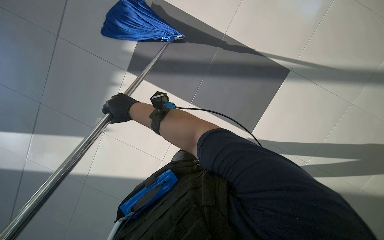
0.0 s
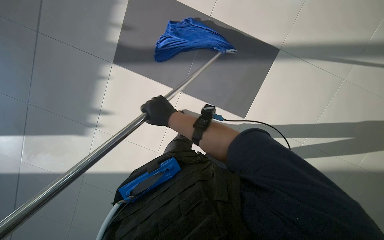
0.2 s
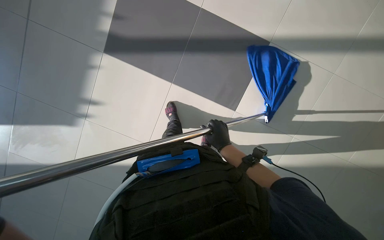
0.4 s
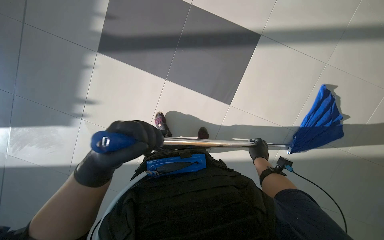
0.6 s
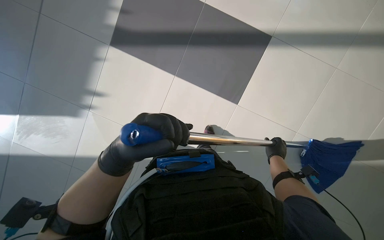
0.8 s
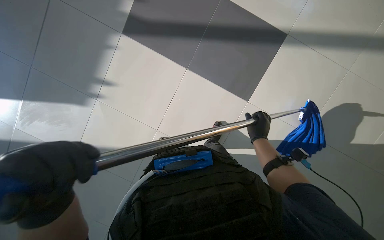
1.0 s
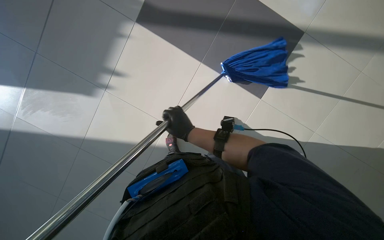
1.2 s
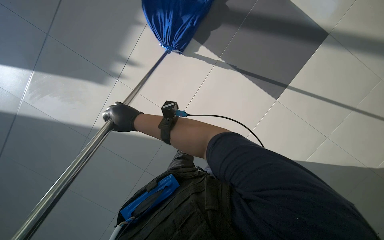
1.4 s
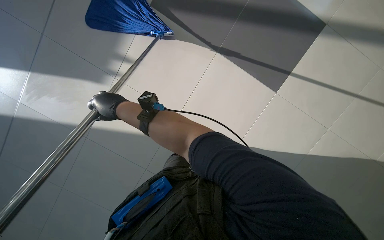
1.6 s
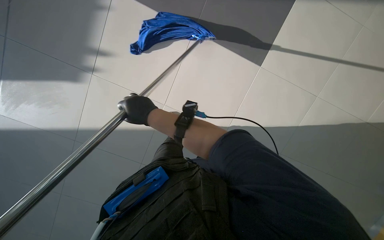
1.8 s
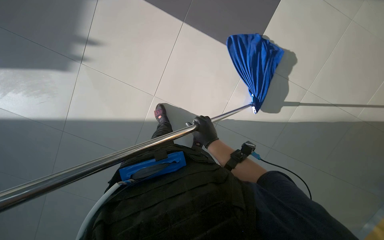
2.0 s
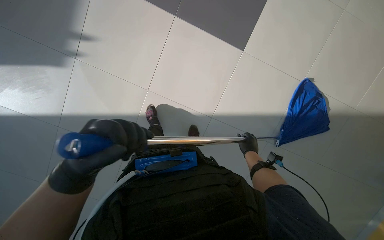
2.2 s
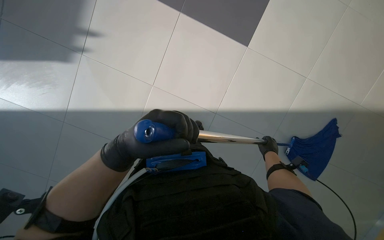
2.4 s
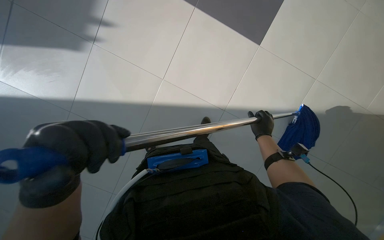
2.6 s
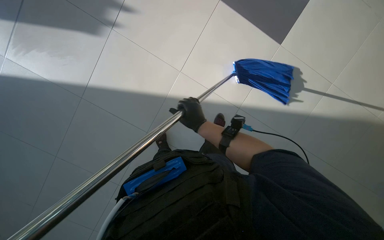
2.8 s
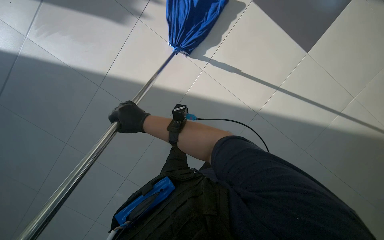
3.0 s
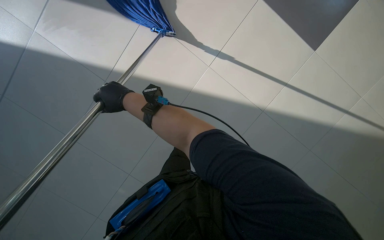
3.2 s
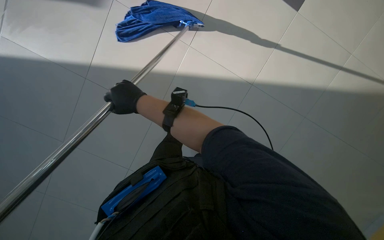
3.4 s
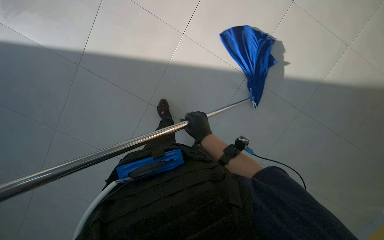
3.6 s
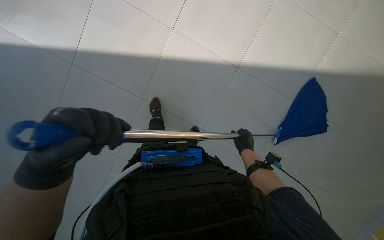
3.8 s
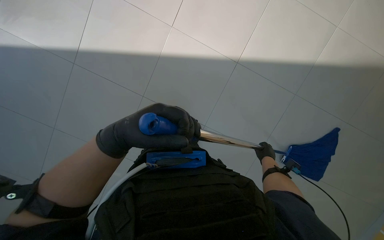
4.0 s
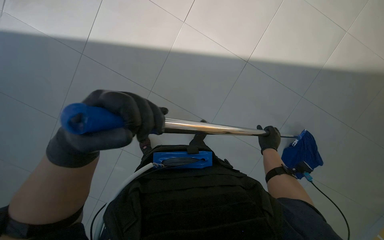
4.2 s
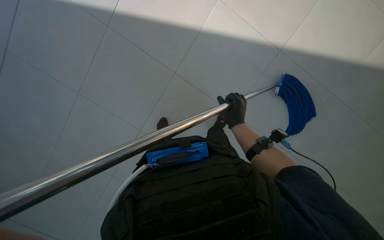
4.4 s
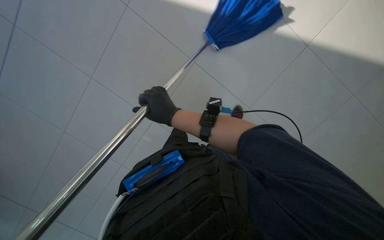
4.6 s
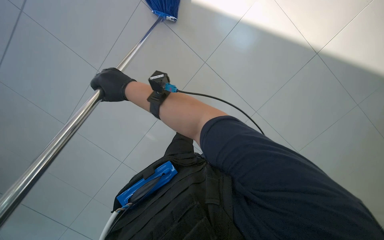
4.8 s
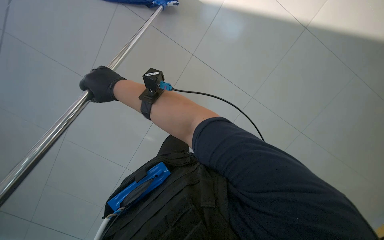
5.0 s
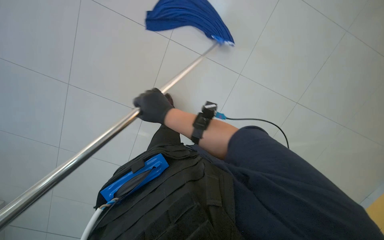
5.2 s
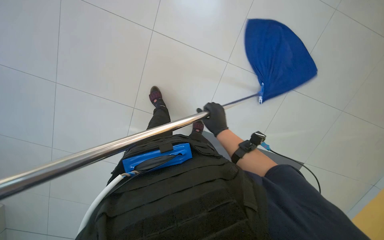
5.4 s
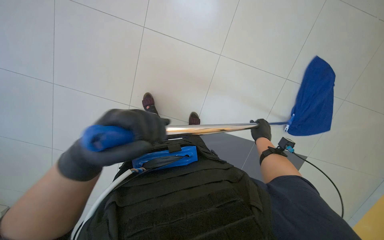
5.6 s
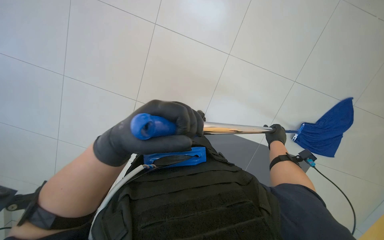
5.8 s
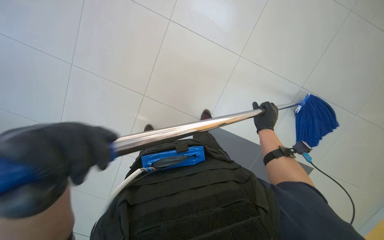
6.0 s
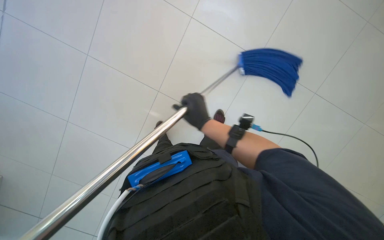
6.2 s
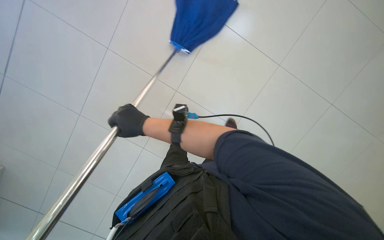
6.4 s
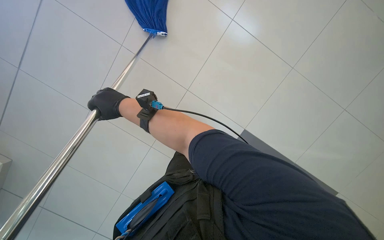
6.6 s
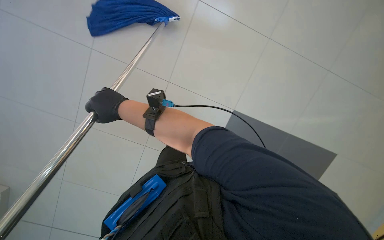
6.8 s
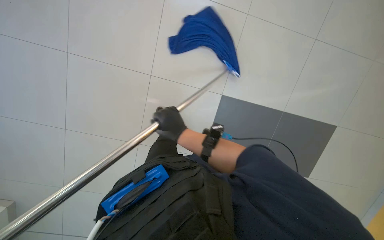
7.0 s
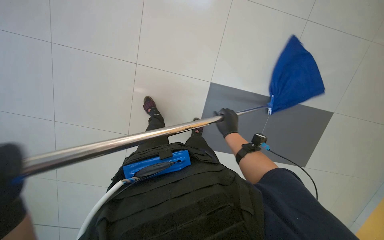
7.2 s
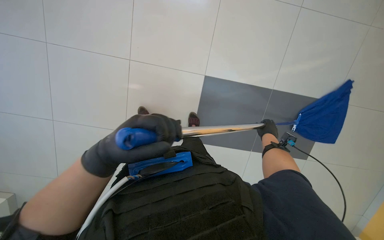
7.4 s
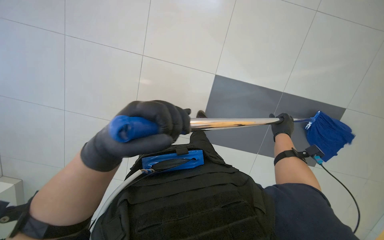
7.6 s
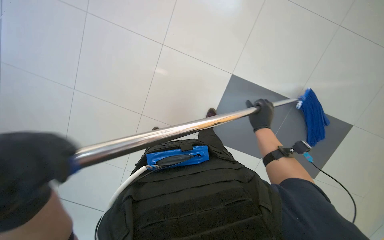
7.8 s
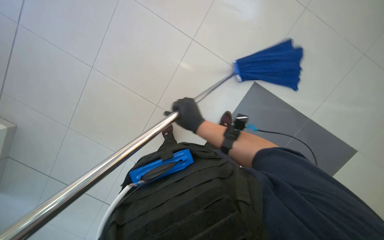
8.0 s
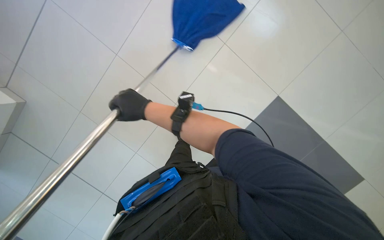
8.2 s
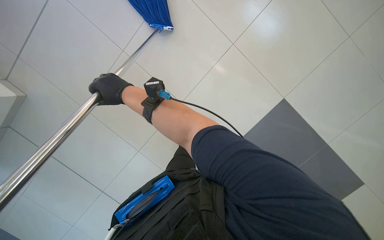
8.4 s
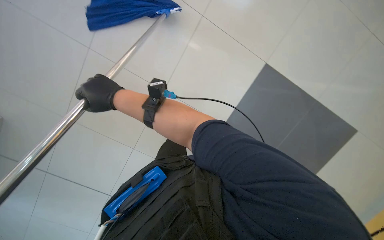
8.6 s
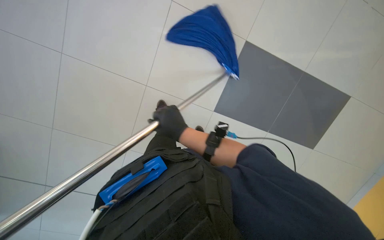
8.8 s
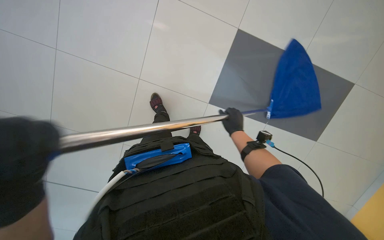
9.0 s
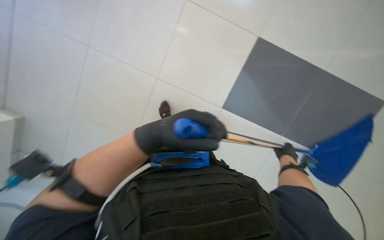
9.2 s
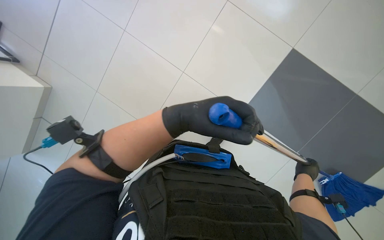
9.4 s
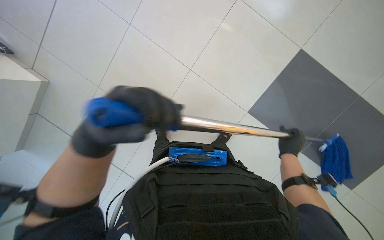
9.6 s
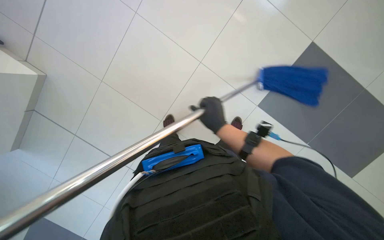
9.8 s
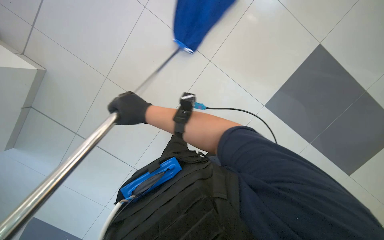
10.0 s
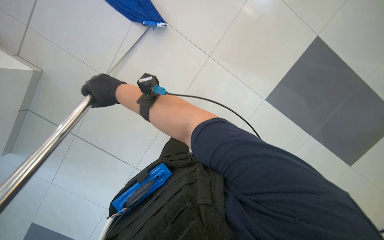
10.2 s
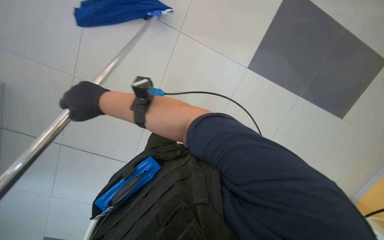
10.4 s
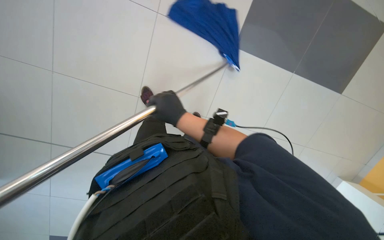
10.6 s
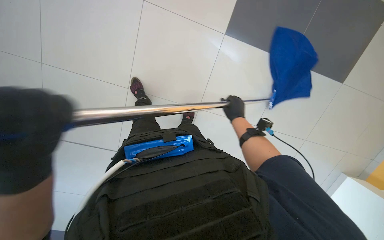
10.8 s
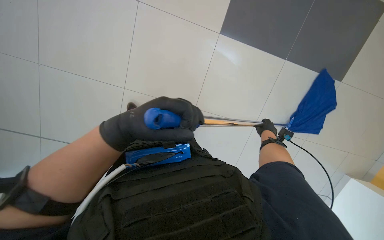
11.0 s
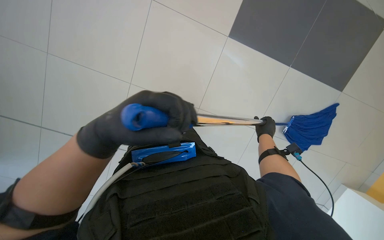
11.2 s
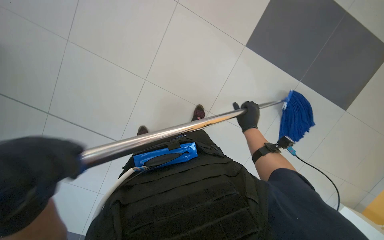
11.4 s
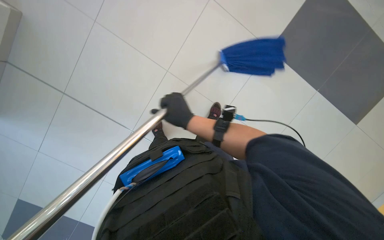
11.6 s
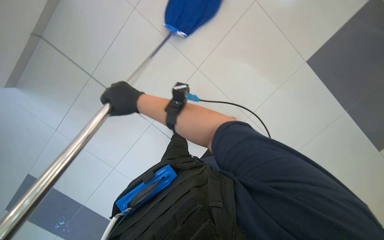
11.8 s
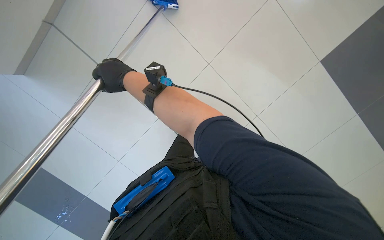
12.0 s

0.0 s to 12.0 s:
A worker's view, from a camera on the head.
Job: mopping floor.
The whole recording: Mopping floor. The worker mops the floor, wrings the mop, changes the mop head, and continues mopping.
0.0 to 1.6 s: The camera pitches downward, by roughly 15 degrees.
1.6 to 3.0 s: The right hand goes to the right and returns, about 50 cm each way.
3.0 to 4.4 s: The head rotates some 30 degrees to the left.
7.6 to 9.0 s: The right hand goes approximately 20 cm to the left.
9.0 to 10.4 s: The right hand shifts approximately 40 cm to the left, nearer to the camera and up the picture.
10.4 to 12.0 s: The wearer looks roughly 20 degrees further downward. The right hand reaches approximately 50 cm to the right, then returns.

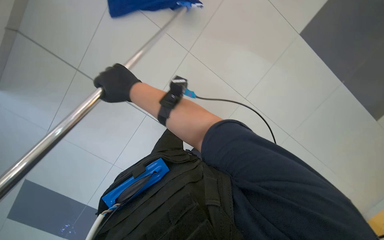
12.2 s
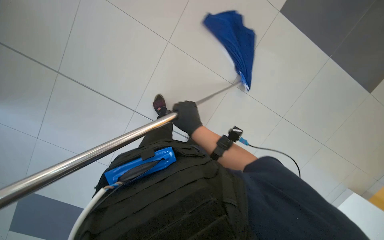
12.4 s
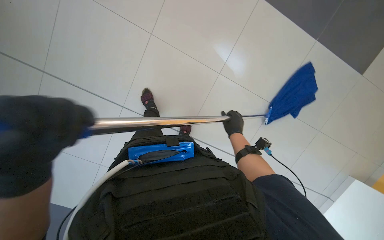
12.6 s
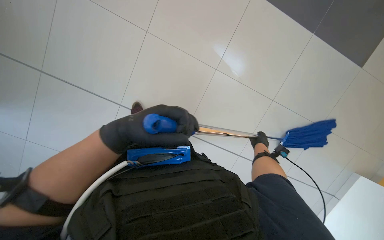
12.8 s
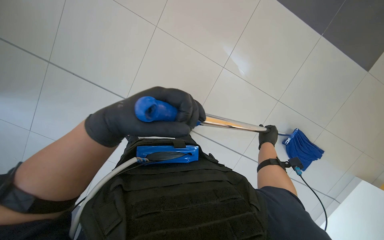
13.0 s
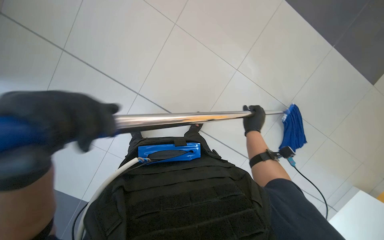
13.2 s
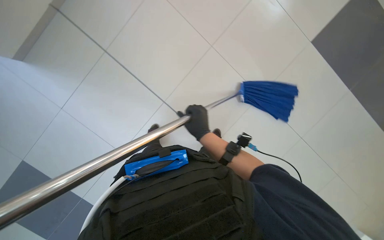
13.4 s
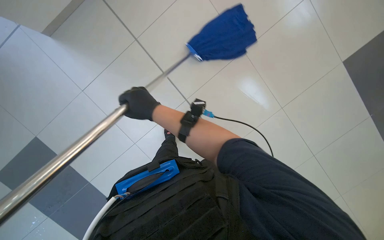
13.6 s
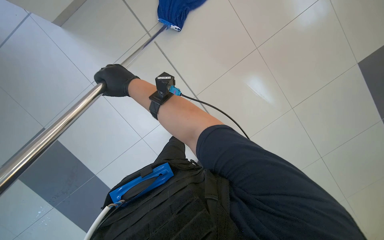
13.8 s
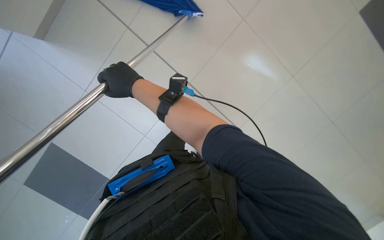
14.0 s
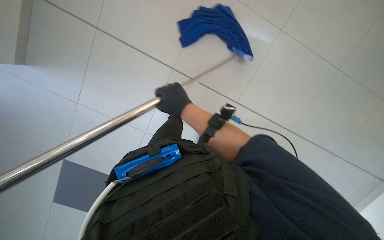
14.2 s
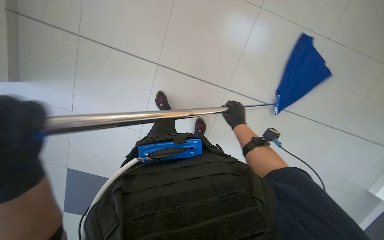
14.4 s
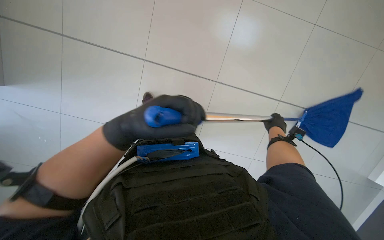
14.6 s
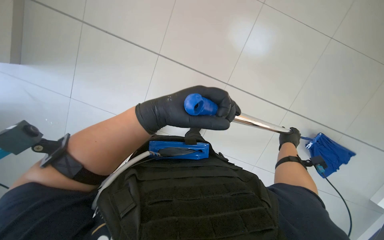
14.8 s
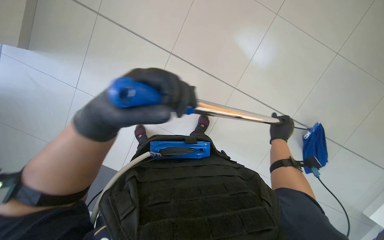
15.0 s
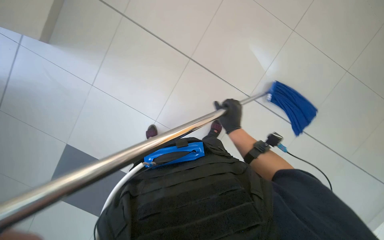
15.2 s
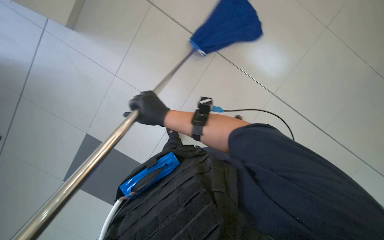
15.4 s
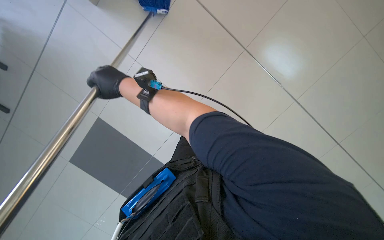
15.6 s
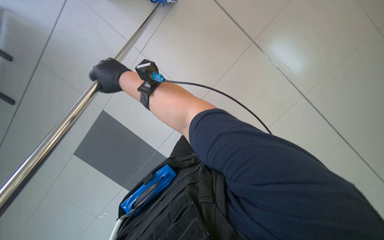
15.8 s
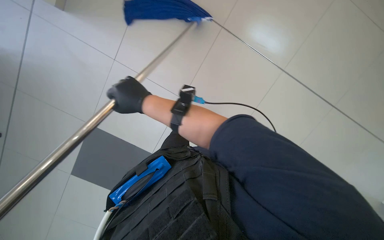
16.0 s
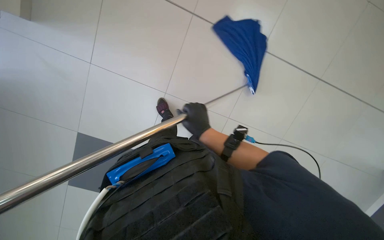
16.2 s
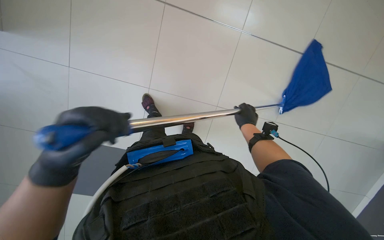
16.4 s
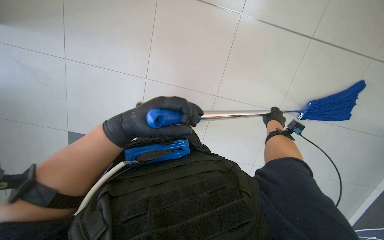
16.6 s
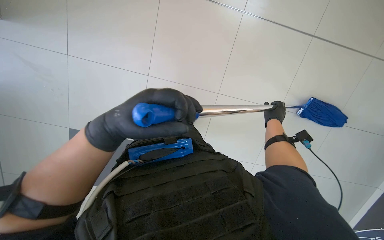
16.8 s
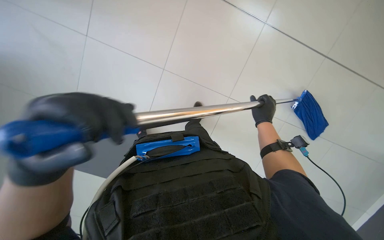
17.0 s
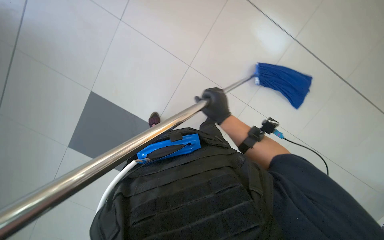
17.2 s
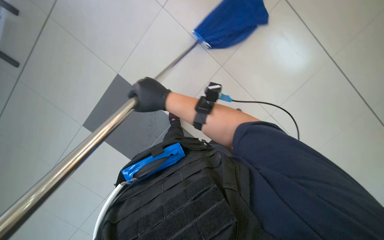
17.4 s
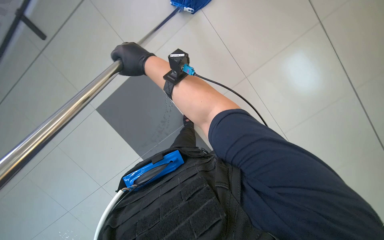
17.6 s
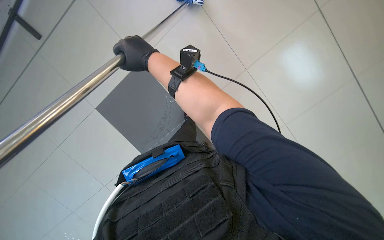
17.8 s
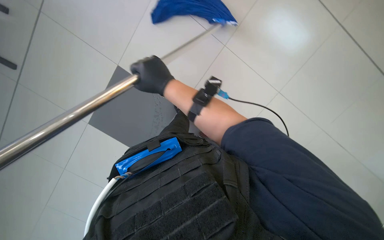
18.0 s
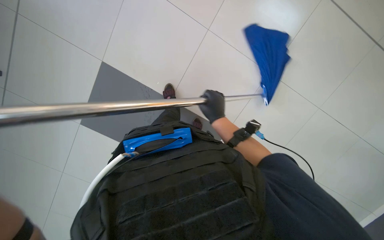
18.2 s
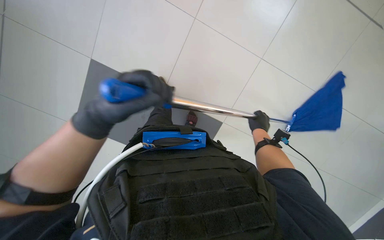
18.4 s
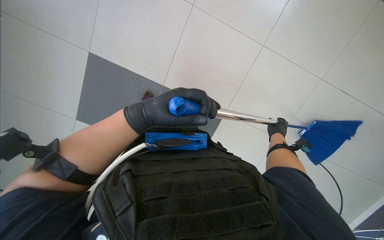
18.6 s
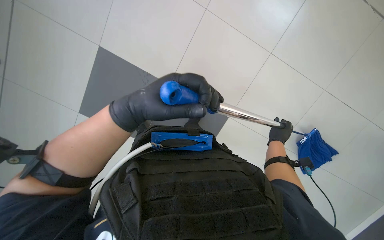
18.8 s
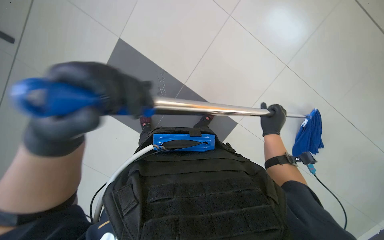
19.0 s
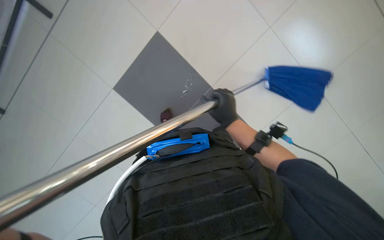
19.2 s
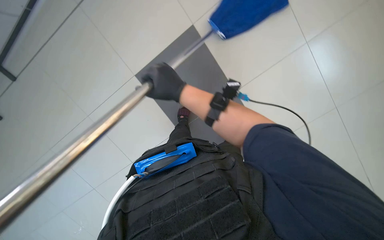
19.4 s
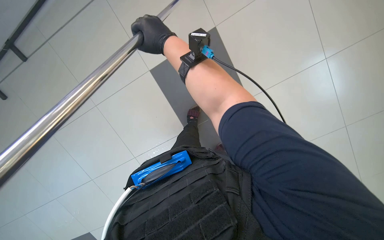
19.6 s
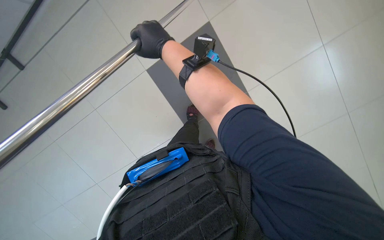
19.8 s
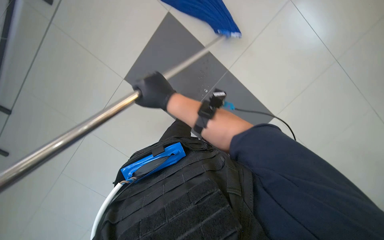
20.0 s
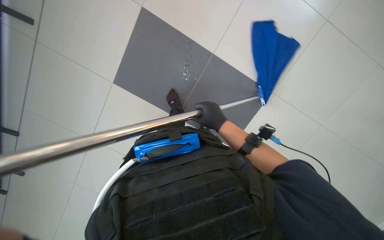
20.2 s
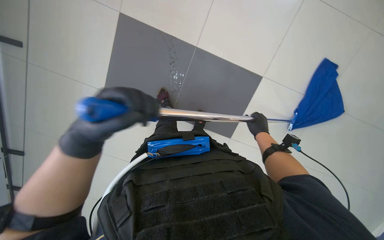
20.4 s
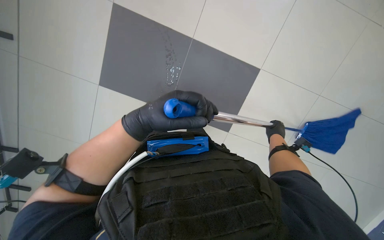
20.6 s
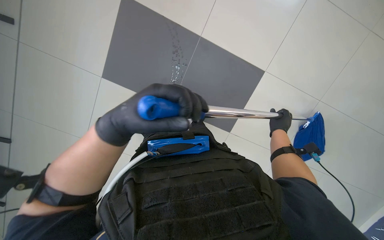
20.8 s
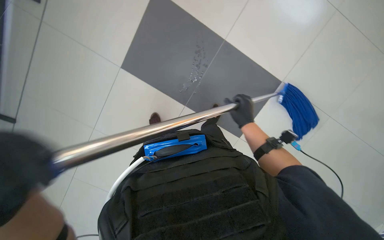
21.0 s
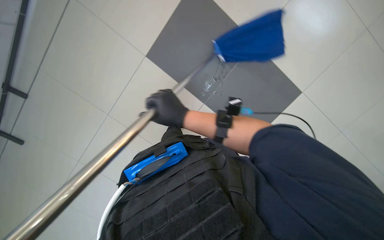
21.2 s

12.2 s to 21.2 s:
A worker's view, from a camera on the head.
Job: mopping floor.
The whole recording: Mopping floor. The worker mops the floor, wrings the mop, changes the mop head, and continues mopping.
12.2 to 13.8 s: The right hand goes to the right and returns, some 35 cm each way.
13.8 to 15.2 s: The camera is aimed about 25 degrees further to the left. The right hand heads to the right and down the picture, covering about 30 cm.
15.2 to 16.6 s: The right hand is displaced to the right and farther from the camera by roughly 15 cm.
16.6 to 18.2 s: The right hand heads to the left, covering roughly 25 cm.
19.8 to 21.2 s: The right hand goes roughly 25 cm down the picture, and moves roughly 25 cm to the right and comes back.
